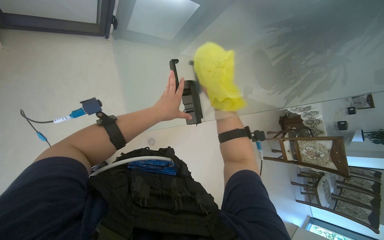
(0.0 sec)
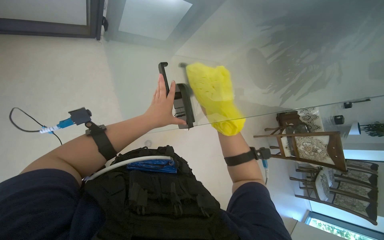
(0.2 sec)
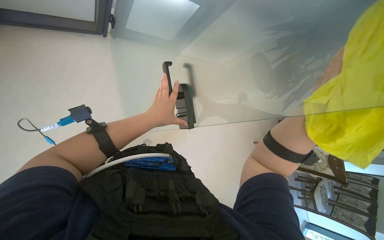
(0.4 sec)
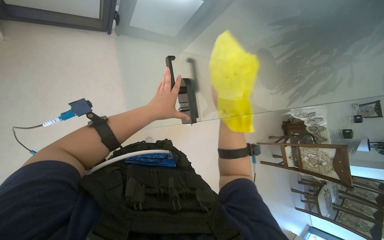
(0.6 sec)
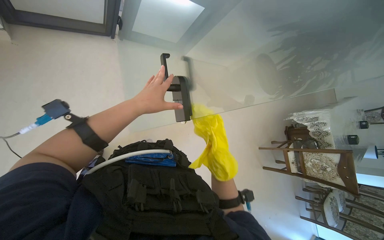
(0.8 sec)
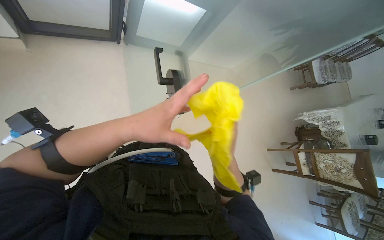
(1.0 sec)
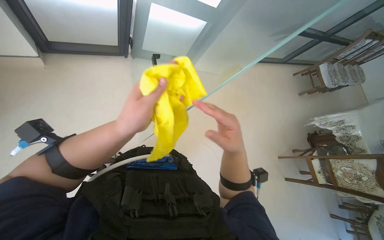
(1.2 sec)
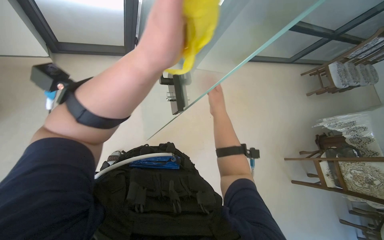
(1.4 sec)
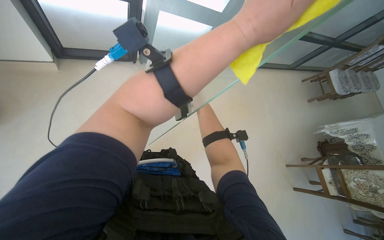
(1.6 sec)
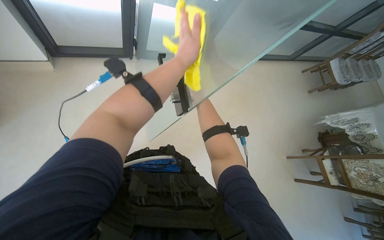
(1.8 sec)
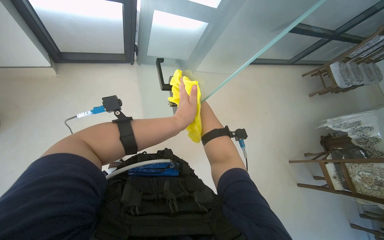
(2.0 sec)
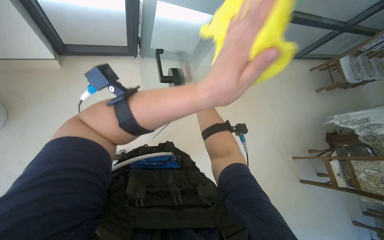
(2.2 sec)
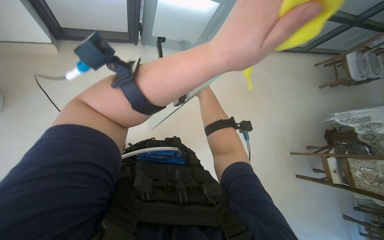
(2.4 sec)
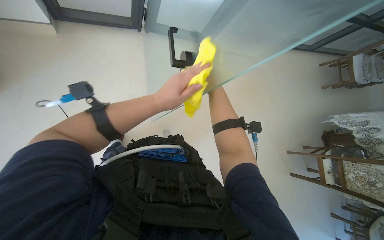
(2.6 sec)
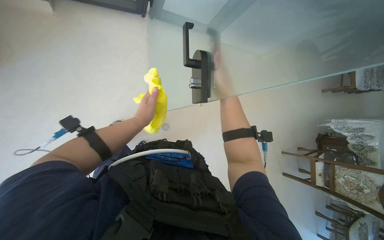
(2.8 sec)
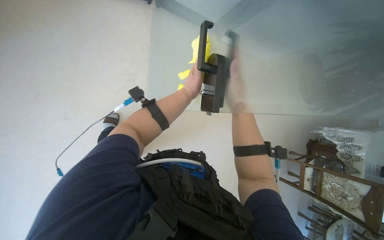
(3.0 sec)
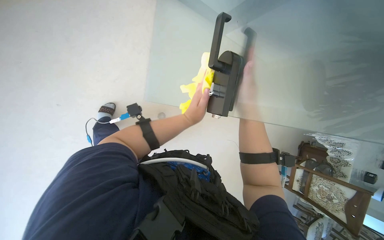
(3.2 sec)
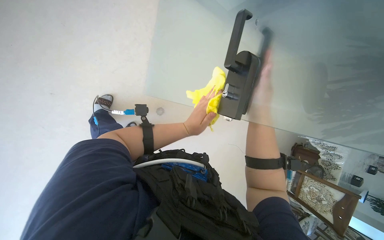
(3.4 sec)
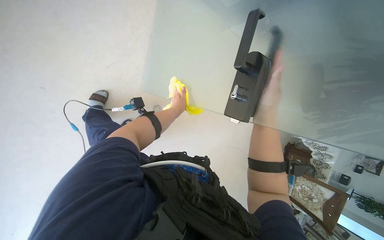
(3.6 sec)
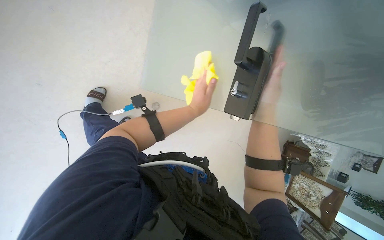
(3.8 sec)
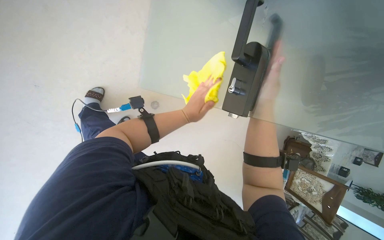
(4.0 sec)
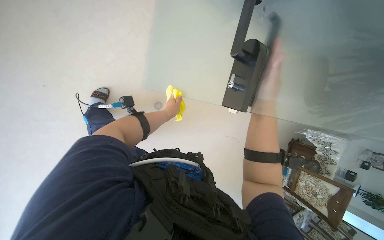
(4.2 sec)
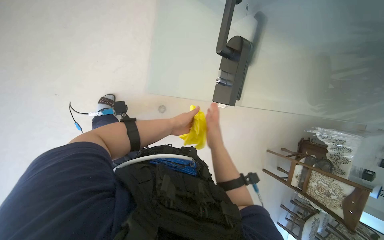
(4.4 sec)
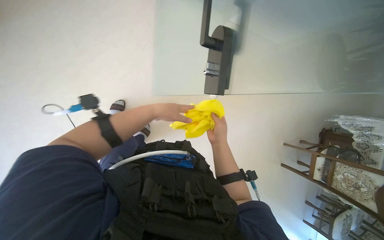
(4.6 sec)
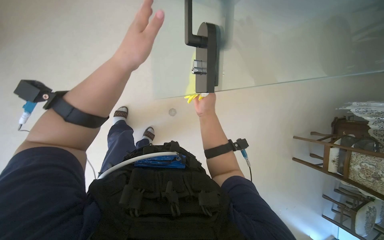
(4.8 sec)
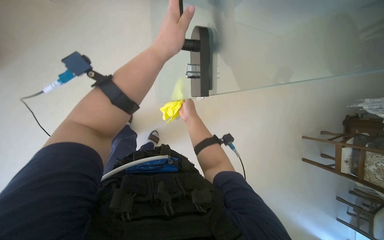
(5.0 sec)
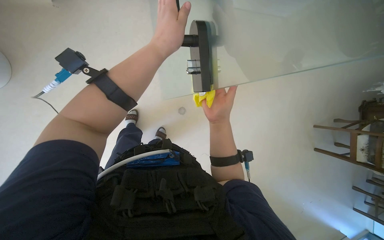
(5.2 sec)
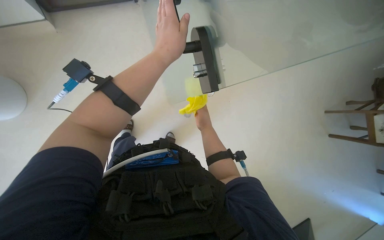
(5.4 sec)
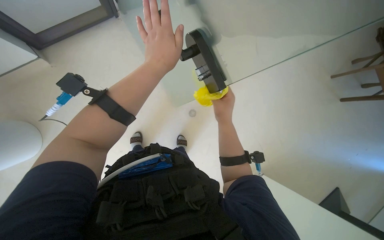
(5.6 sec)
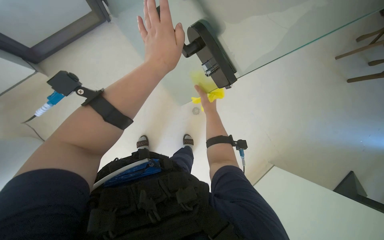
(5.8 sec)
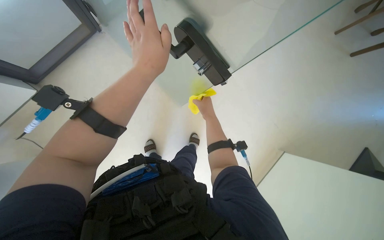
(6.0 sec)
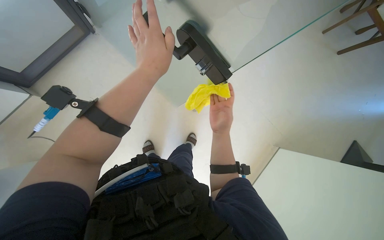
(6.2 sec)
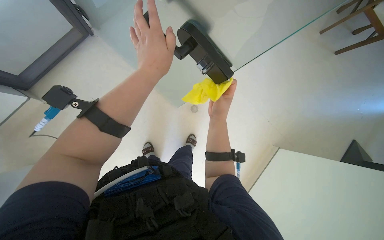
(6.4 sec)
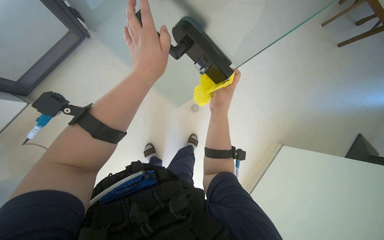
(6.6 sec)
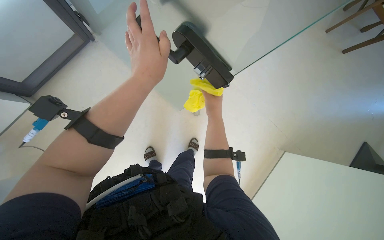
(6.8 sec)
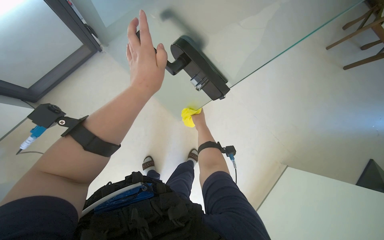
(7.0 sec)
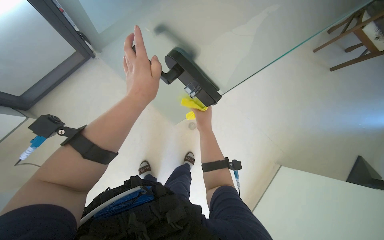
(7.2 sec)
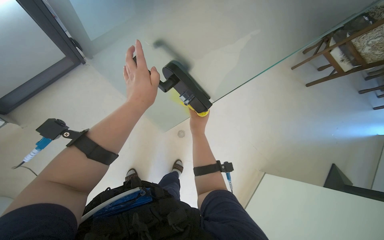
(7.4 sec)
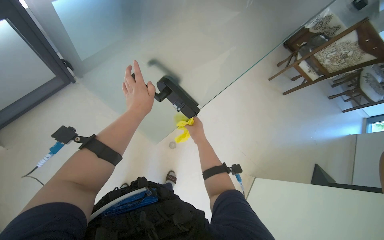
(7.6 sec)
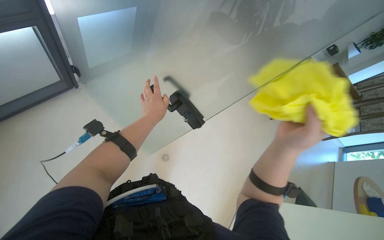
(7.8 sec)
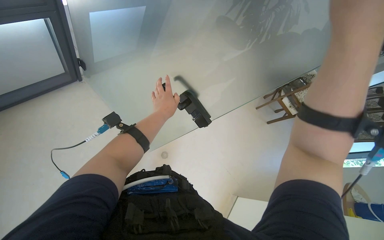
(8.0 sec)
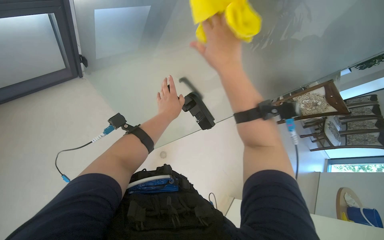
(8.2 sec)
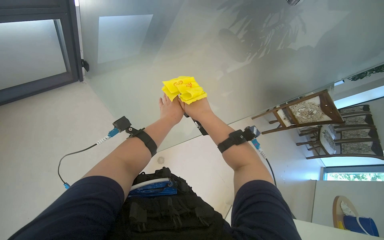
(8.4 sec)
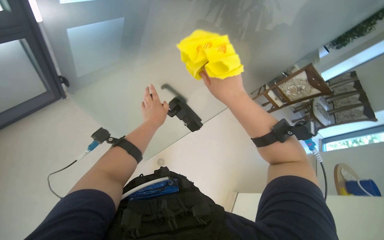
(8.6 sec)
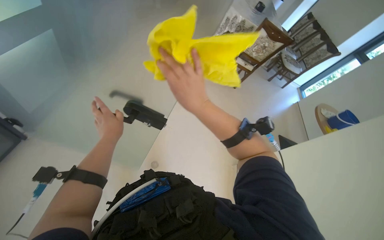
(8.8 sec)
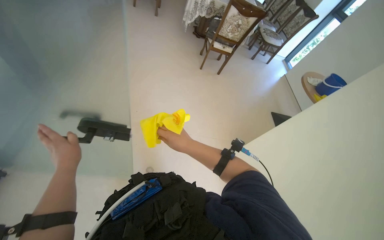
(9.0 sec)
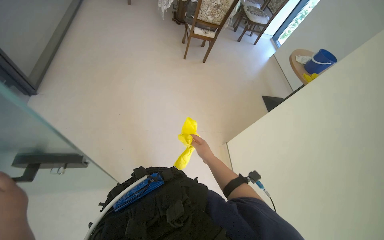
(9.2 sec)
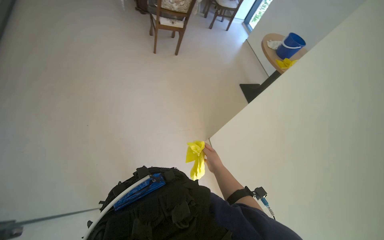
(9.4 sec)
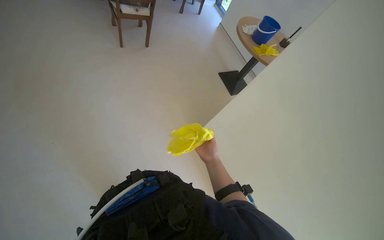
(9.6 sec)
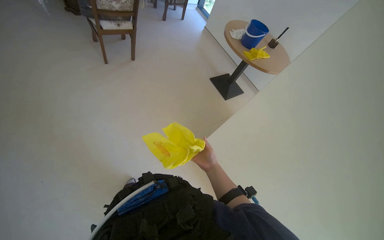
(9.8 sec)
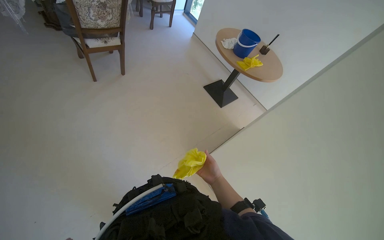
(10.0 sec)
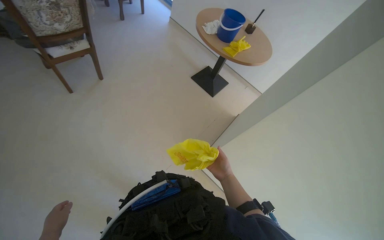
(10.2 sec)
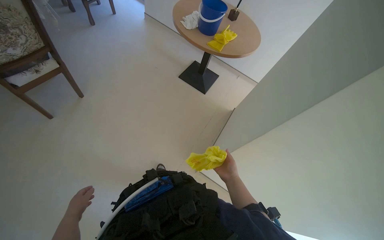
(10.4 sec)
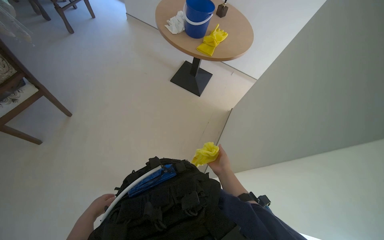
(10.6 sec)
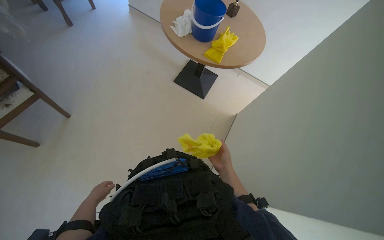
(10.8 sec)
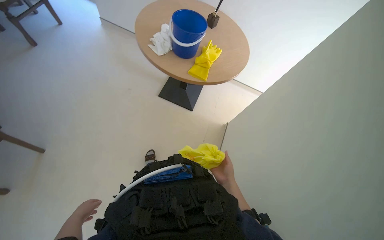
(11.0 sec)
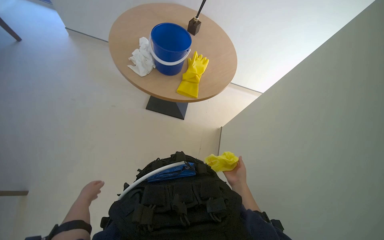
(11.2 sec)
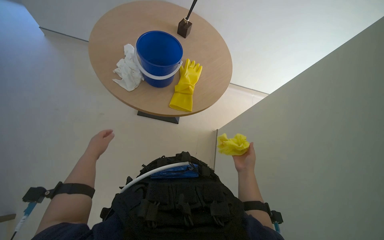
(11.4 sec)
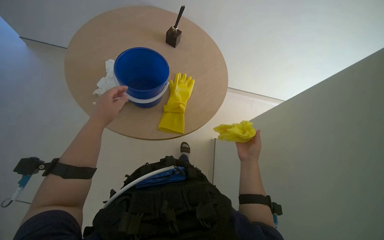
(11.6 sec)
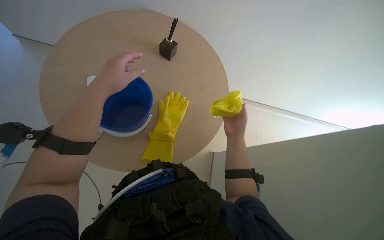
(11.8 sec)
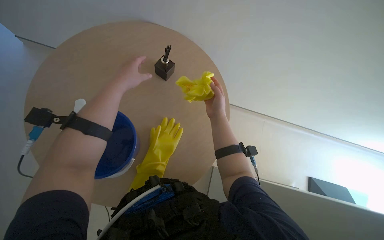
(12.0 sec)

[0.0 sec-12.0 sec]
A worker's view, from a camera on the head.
Job: wiping surfaces.
The whole recording: Cleaning various surfaces and windows. The worker wipes and squeegees various surfaces including furniture, windows, and a glass partition.
0.0 sec to 1.6 sec: The left hand travels to the right and nearer to the camera by roughly 35 cm.
1.6 sec to 3.0 sec: The wearer looks roughly 15 degrees further downward. The right hand moves nearer and farther over approximately 20 cm, changing direction 2 times.
3.0 sec to 4.4 sec: The left hand goes nearer and farther, approximately 10 cm each way, reversing 2 times.
4.4 sec to 6.0 sec: The camera sweeps to the left, by roughly 20 degrees. The scene turns about 35 degrees counterclockwise in the picture. The left hand travels nearer to the camera and up the picture by some 30 cm.
6.0 sec to 7.6 sec: The camera pitches upward, by roughly 15 degrees. The right hand goes nearer and farther, some 20 cm each way, reversing 2 times.
7.6 sec to 9.0 sec: The wearer looks roughly 35 degrees further to the right.
9.0 sec to 10.4 sec: The head travels some 80 cm. The wearer's head swings some 60 degrees to the right. The wearer looks approximately 20 degrees further downward.

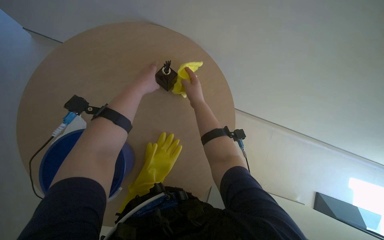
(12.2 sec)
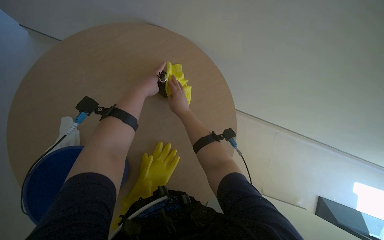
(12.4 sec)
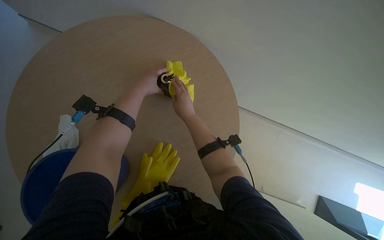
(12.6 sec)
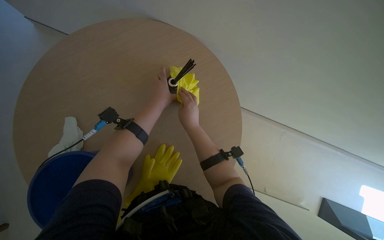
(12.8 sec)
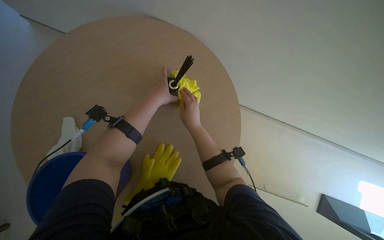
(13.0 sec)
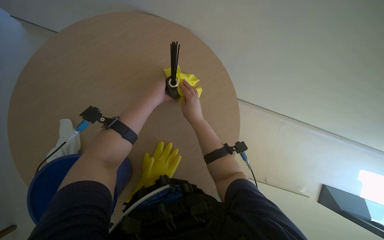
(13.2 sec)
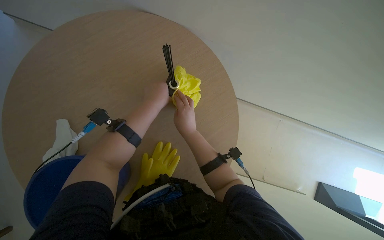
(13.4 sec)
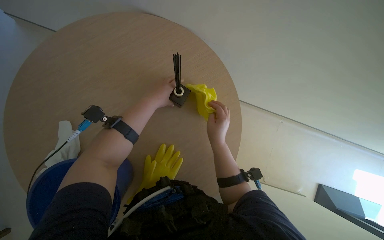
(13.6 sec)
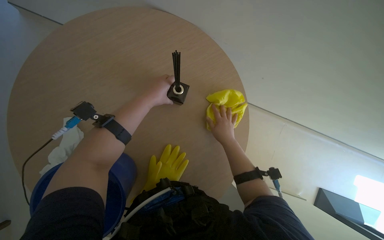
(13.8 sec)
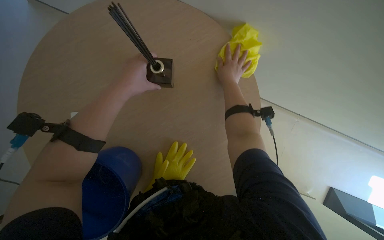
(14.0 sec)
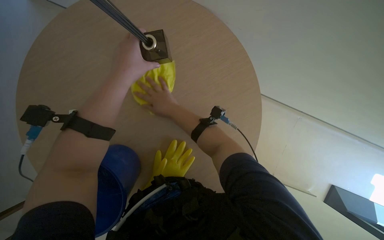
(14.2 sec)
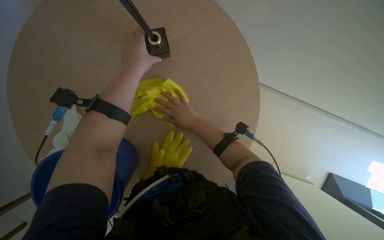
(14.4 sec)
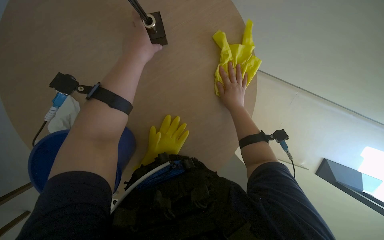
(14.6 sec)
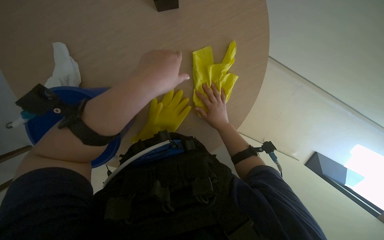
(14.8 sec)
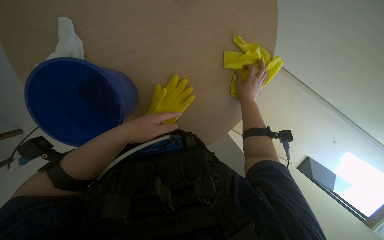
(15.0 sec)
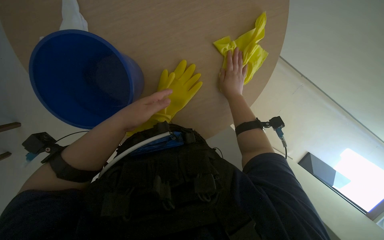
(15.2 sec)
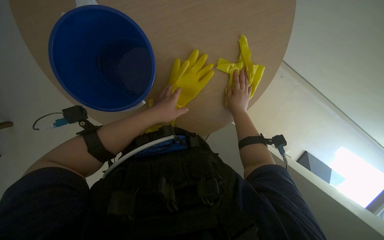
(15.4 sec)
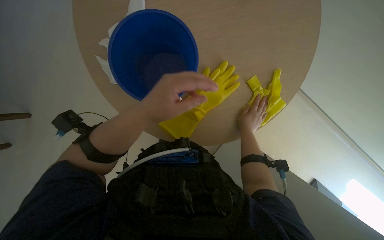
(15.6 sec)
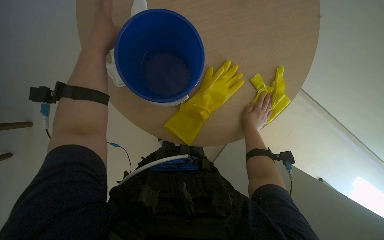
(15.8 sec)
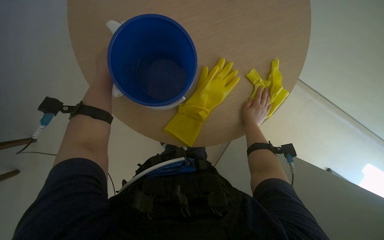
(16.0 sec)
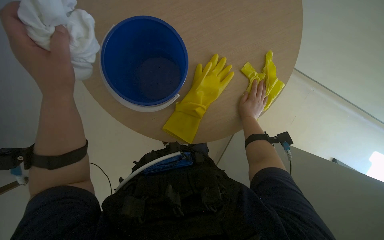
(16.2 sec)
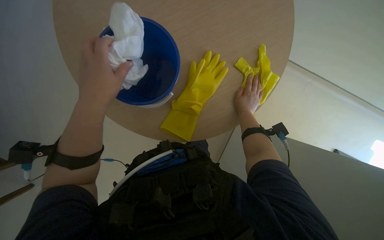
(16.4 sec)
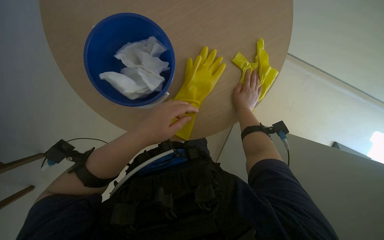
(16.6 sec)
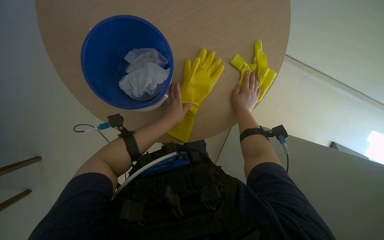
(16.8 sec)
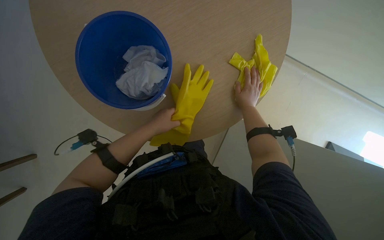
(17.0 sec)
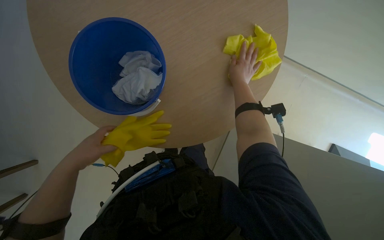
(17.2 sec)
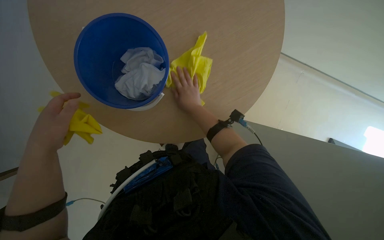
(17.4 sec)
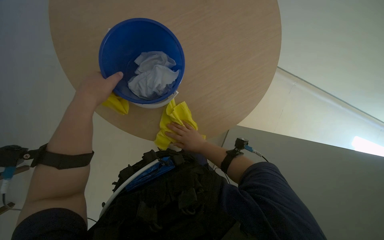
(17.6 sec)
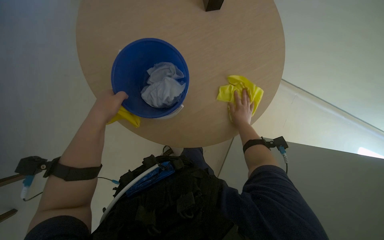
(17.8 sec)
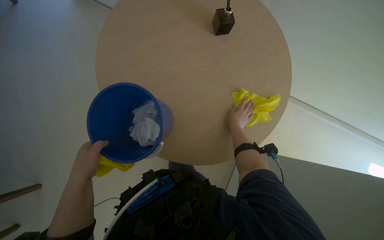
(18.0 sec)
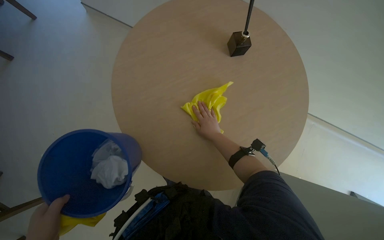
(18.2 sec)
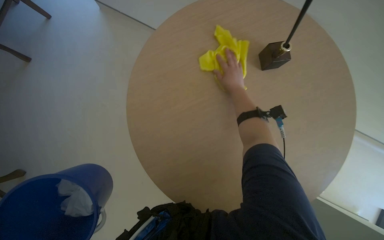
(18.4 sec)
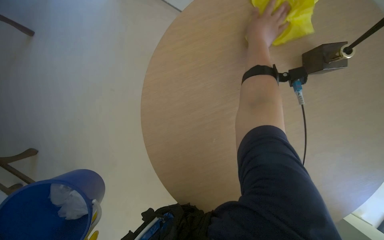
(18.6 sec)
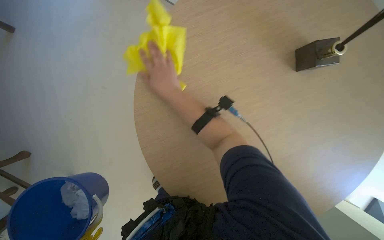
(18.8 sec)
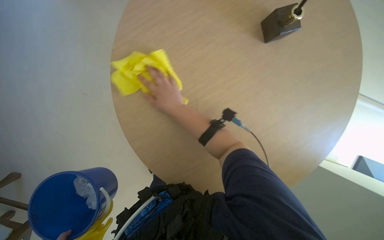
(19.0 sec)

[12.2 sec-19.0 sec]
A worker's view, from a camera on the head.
Job: wiping surfaces.
The whole recording: Cleaning various surfaces and windows. The worker wipes and squeegees various surfaces including furniture, windows, and a glass partition.
12.2 sec to 13.6 sec: The right hand goes about 15 cm down the picture.
13.6 sec to 15.0 sec: The camera pitches downward, by about 15 degrees. The left hand heads down the picture, covering about 15 cm.
15.0 sec to 16.2 sec: The right hand travels down the picture by roughly 15 cm.
16.2 sec to 17.6 sec: The camera pitches upward, by some 20 degrees.
17.6 sec to 19.0 sec: The right hand shifts about 25 cm up the picture, to the right and nearer to the camera.
